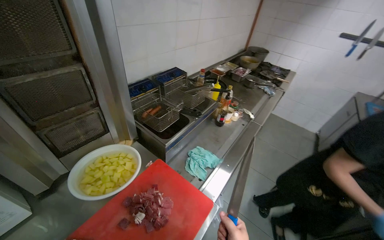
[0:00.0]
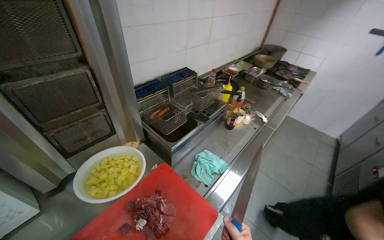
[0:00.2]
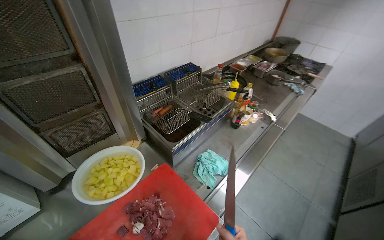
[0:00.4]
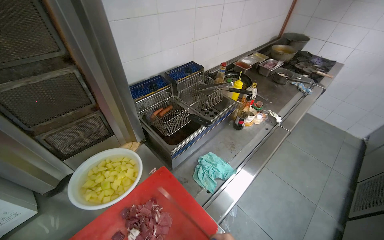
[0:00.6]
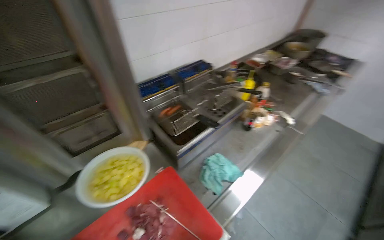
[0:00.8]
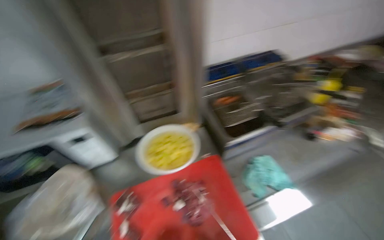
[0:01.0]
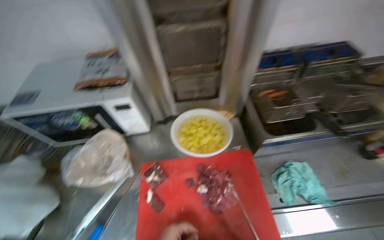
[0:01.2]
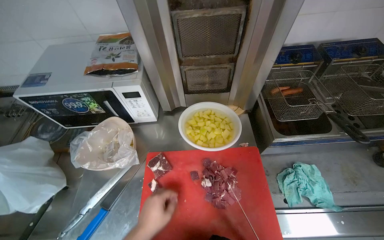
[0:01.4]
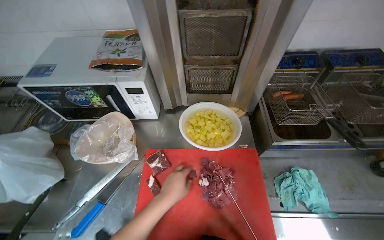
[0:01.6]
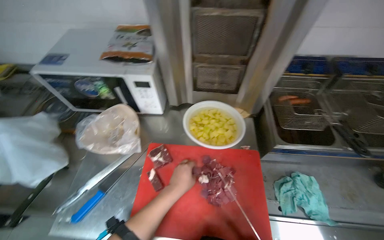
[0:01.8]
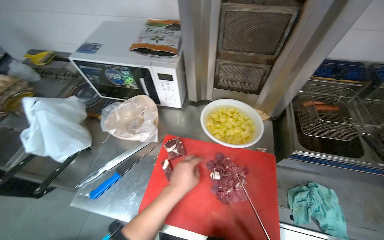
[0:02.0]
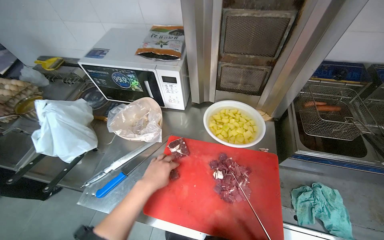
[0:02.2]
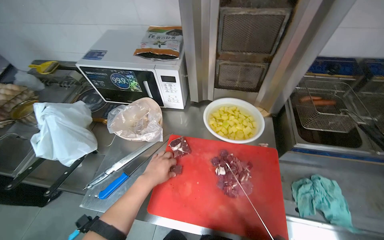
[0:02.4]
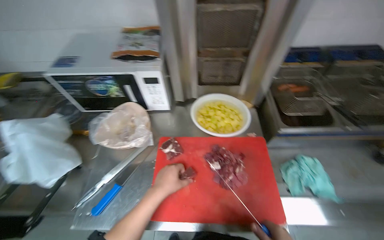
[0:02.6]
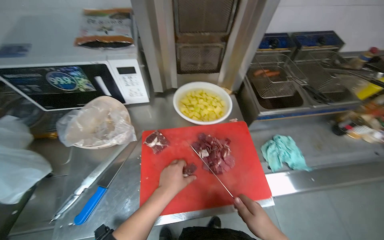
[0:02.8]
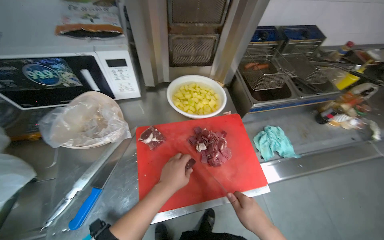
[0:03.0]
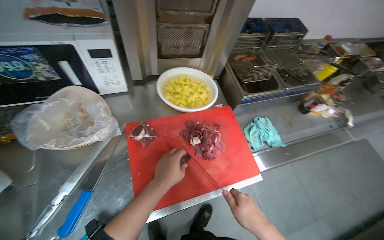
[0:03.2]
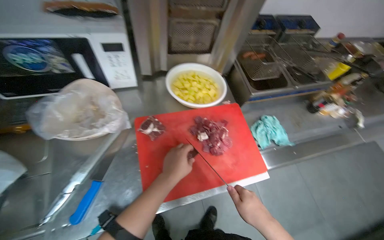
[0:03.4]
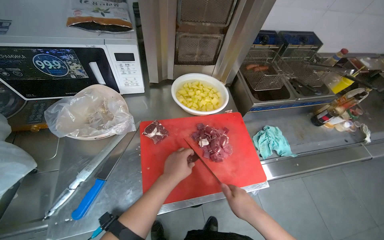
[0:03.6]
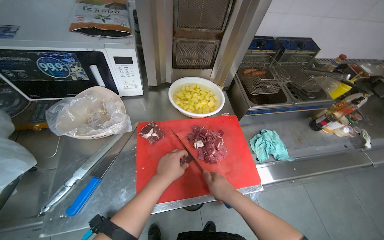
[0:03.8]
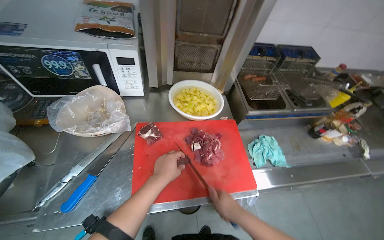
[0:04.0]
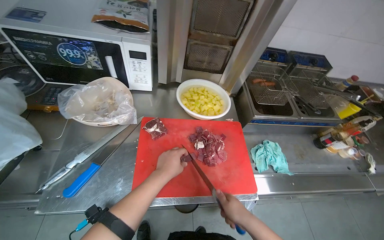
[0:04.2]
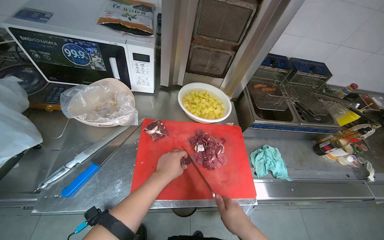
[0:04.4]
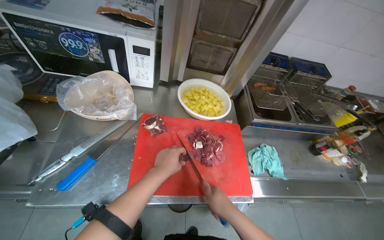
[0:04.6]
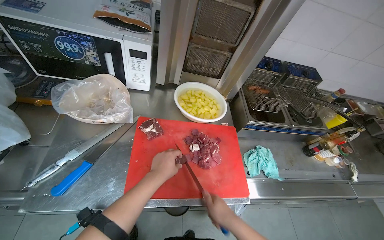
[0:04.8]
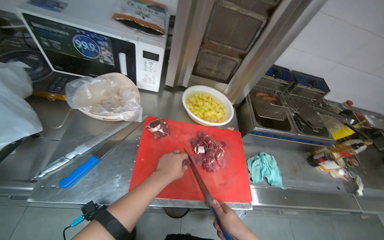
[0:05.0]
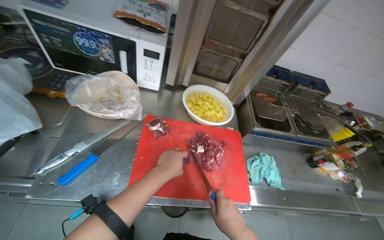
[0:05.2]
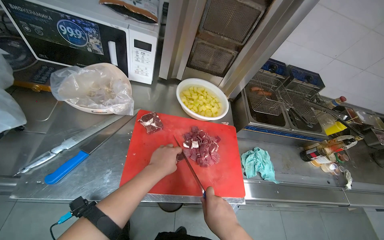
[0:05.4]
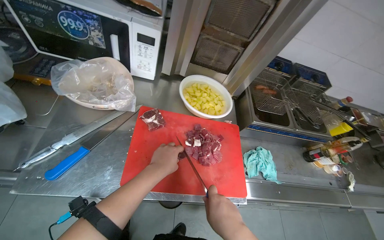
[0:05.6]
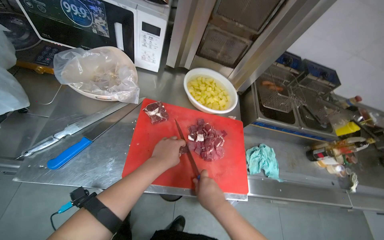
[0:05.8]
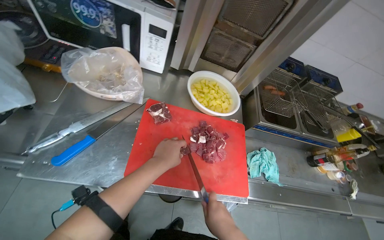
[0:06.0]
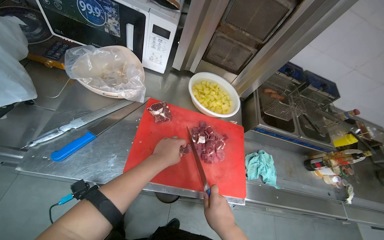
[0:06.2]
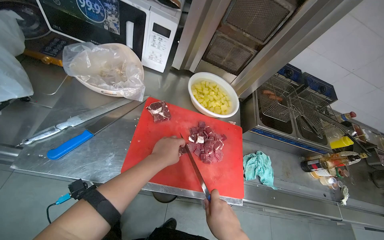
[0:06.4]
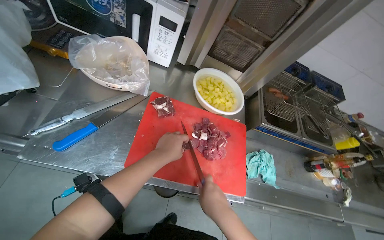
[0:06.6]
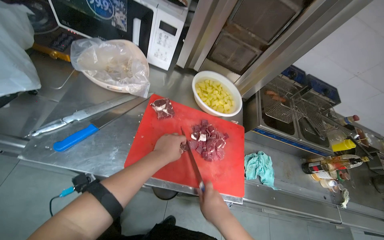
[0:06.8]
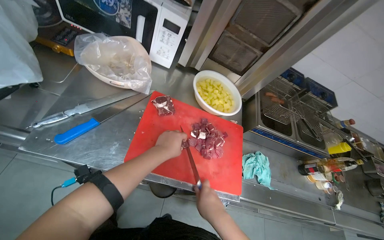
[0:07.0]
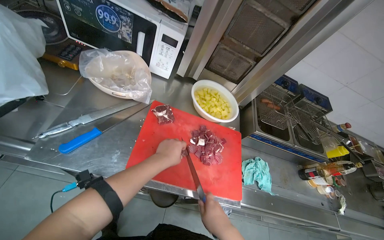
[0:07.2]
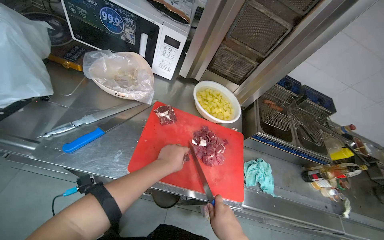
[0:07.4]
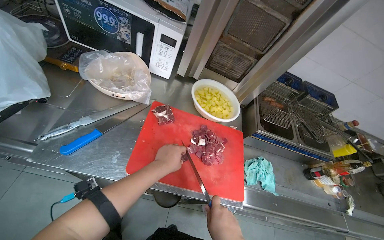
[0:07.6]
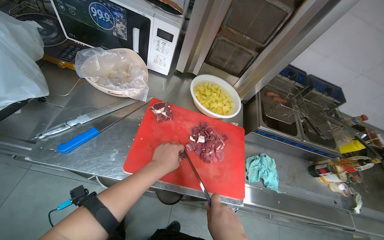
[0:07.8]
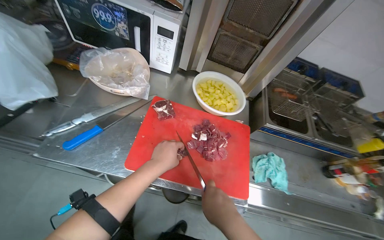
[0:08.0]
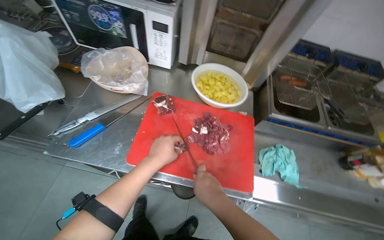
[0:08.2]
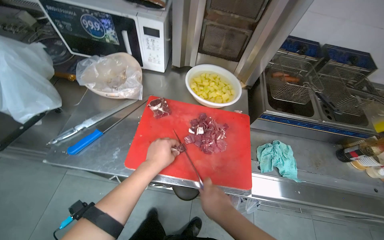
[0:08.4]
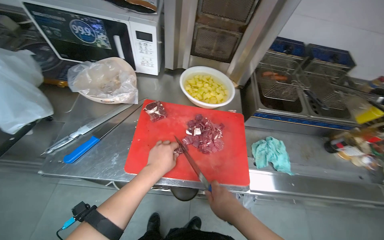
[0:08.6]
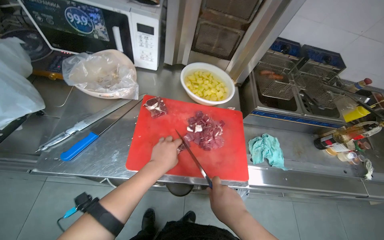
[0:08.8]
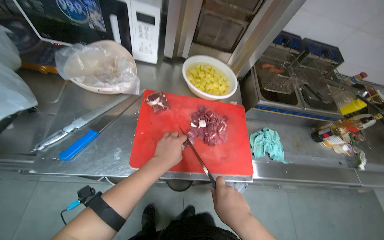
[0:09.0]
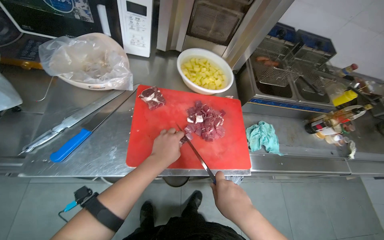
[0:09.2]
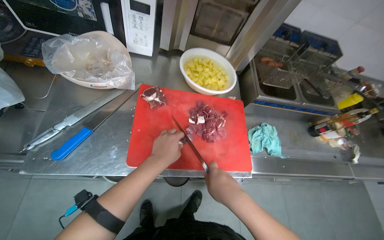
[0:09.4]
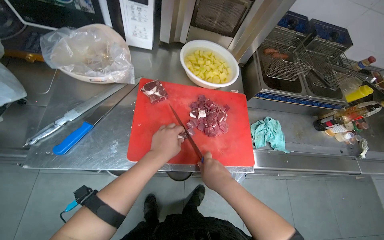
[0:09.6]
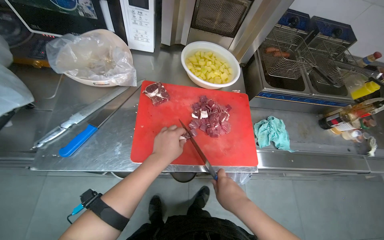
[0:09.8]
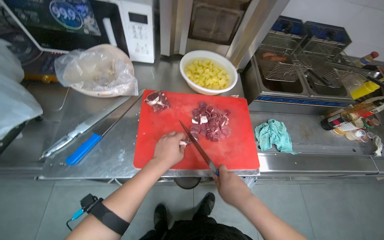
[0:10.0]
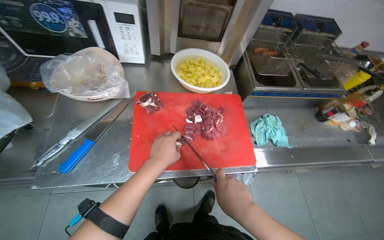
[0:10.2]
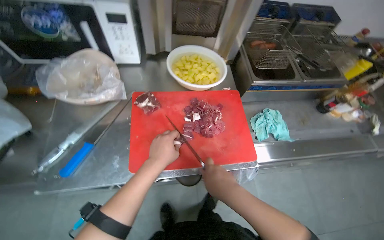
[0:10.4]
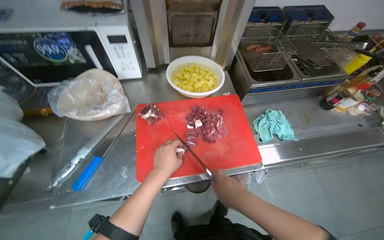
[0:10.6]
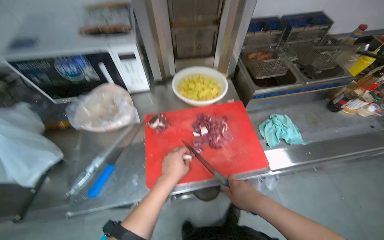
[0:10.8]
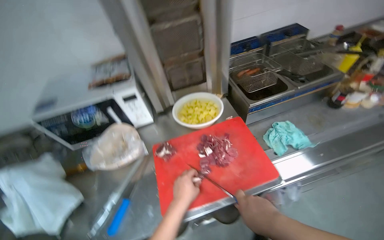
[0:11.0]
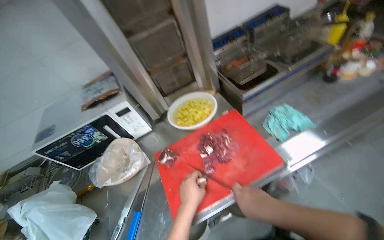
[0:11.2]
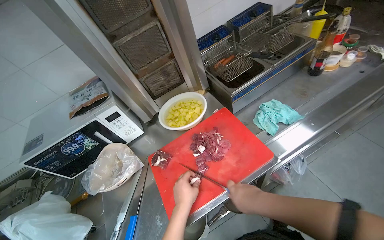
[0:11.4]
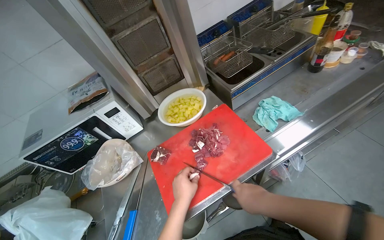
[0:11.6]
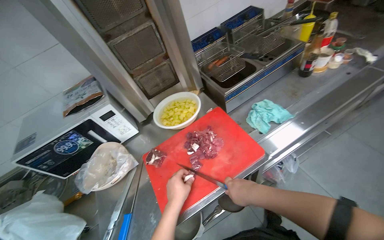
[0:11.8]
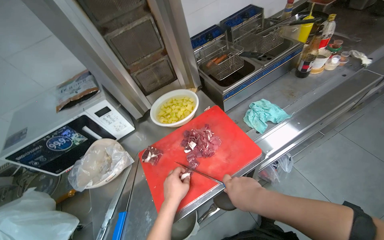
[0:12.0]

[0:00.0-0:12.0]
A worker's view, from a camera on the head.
Job: preparing food.
The whole recording: Cutting meat on chopping board. The worker continues cutting pieces of meat on a red chopping board with a knife.
0:00.0 to 0:01.6: The wearer looks some 55 degrees further to the left. The view tilts approximately 15 degrees downward.
0:03.0 to 0:04.4: The hands are busy where they are.
0:04.4 to 0:06.0: The hands make small movements and keep their place.
0:09.0 to 0:10.4: The hands make small movements and keep their place.
0:10.4 to 0:12.0: The view tilts some 15 degrees upward. The scene turns some 30 degrees counterclockwise in the picture.

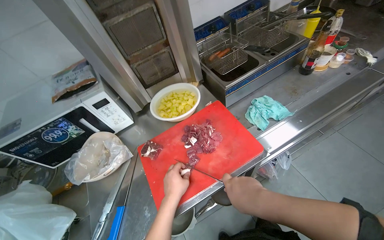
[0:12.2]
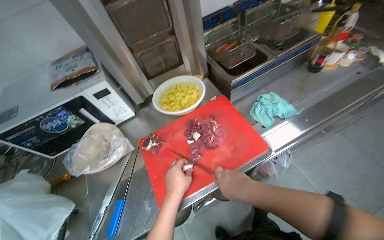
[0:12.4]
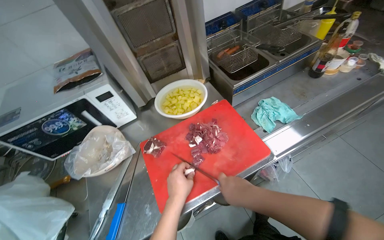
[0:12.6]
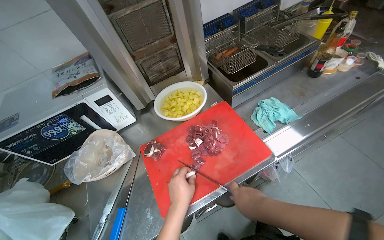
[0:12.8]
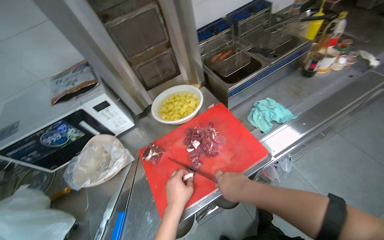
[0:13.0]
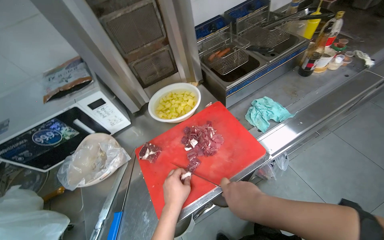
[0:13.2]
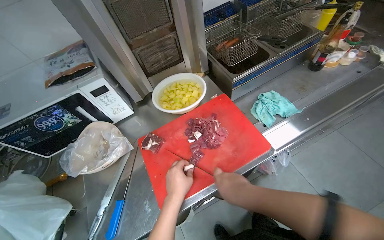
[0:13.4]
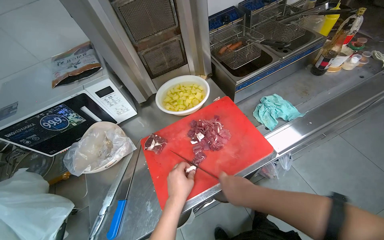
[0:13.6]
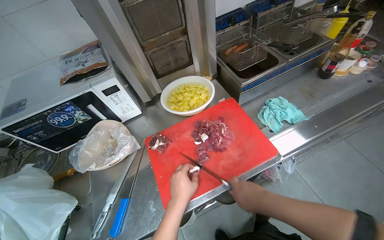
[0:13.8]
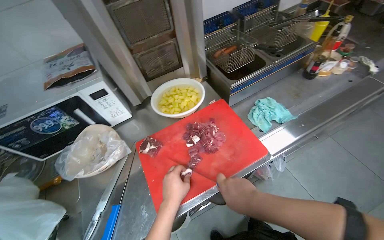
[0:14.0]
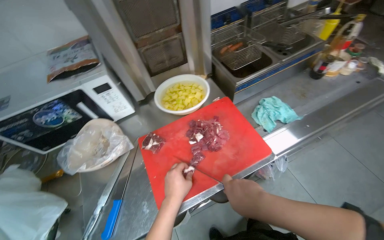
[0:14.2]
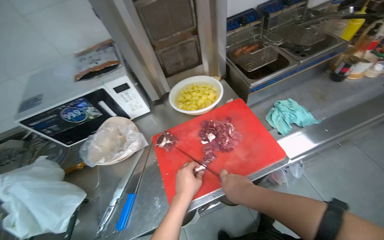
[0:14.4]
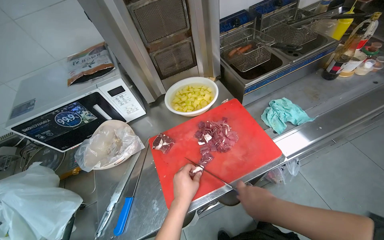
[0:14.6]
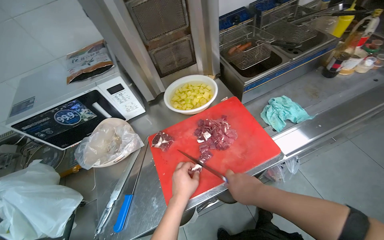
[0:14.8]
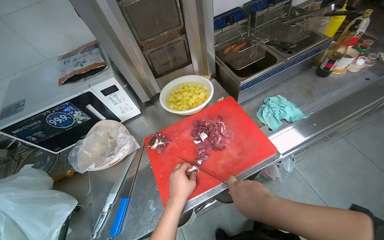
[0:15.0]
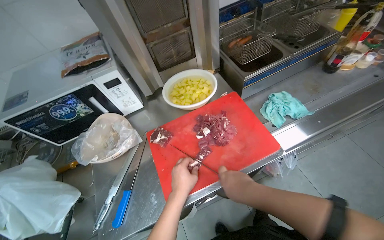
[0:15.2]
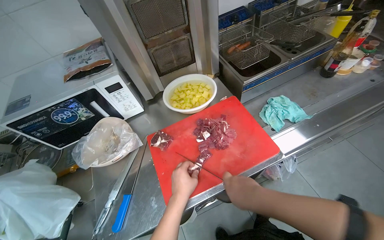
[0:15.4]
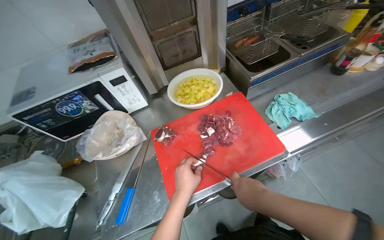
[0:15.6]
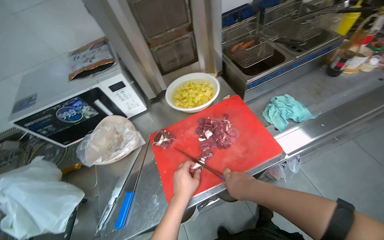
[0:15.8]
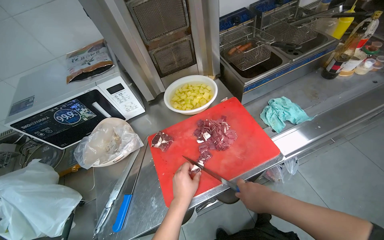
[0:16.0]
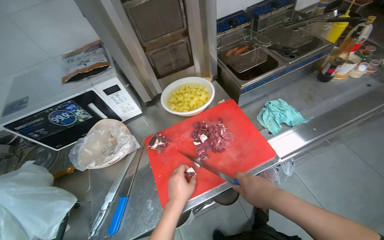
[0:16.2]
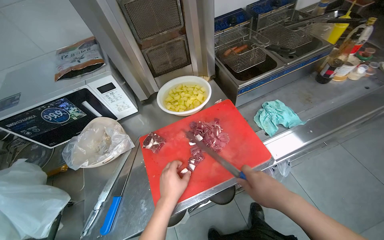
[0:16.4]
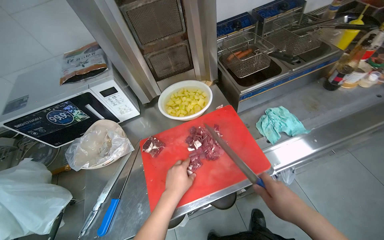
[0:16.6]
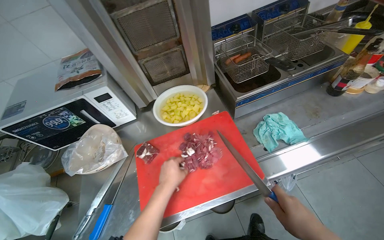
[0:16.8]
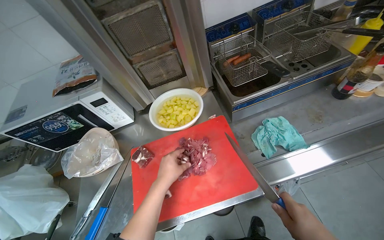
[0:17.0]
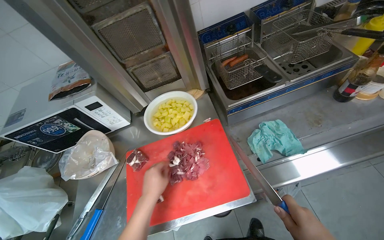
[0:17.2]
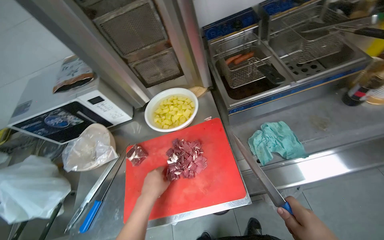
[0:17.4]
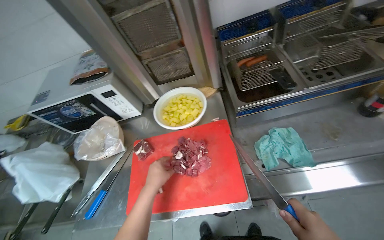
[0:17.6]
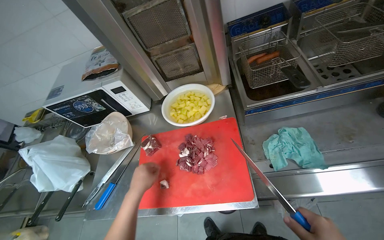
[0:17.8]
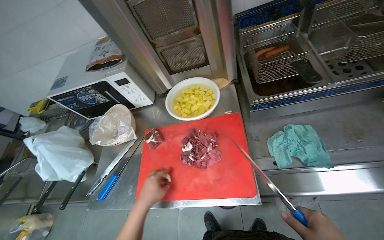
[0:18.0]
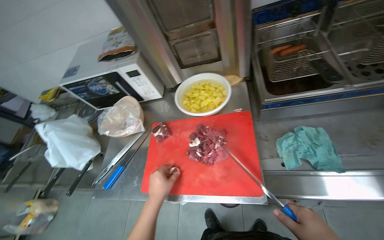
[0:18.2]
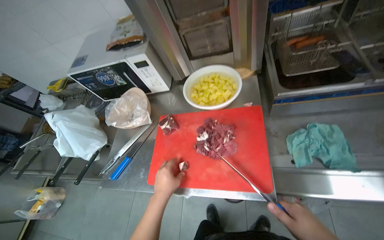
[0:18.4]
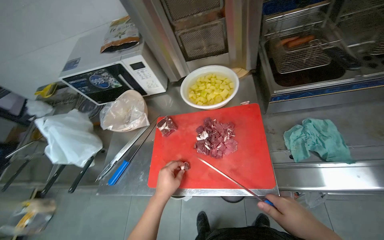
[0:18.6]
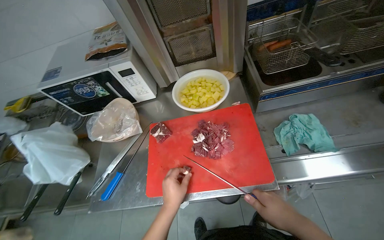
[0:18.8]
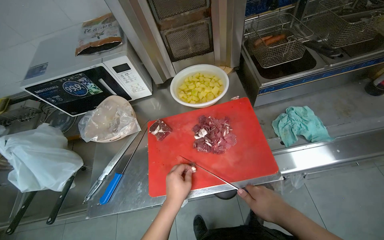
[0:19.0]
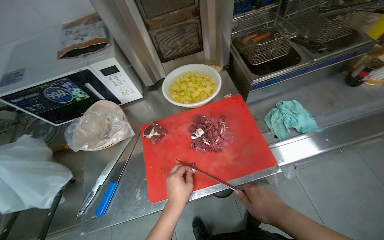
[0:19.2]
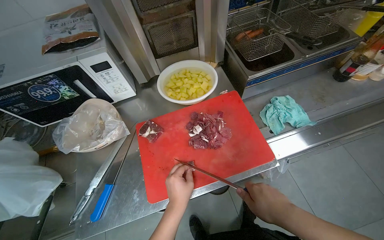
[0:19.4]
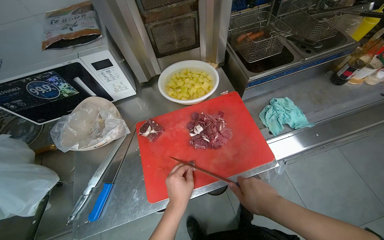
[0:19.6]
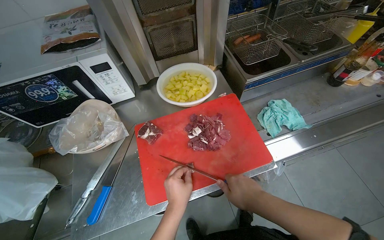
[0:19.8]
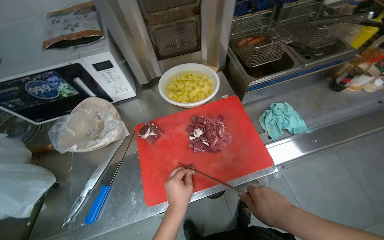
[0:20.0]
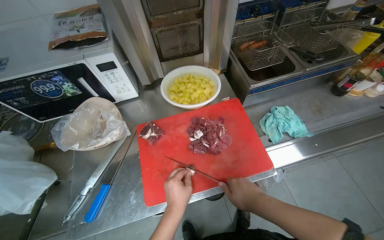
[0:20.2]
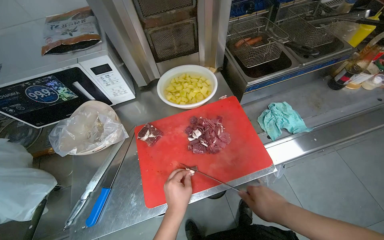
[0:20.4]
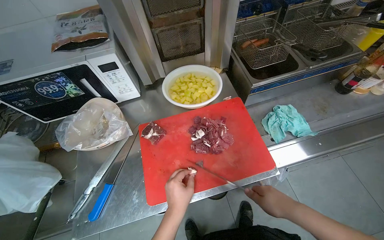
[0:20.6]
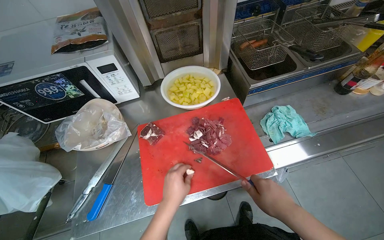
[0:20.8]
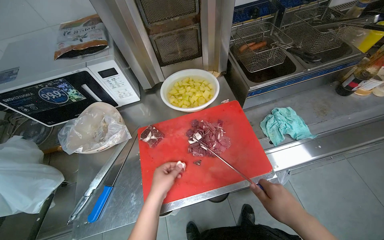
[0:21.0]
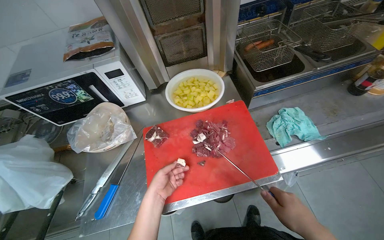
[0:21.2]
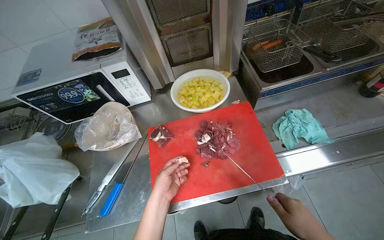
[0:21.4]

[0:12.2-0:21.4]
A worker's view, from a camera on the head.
Job: preparing food.
The whole recording: Cutting meat on chopping board. The worker continues cutting pieces of meat on a red chopping board with a knife.
0:12.2 to 0:15.2: The hands stay close to where they were, moving slightly.
0:16.8 to 0:18.4: The head rotates some 25 degrees to the left.
0:18.4 to 0:19.8: The wearer looks some 25 degrees further to the right.
